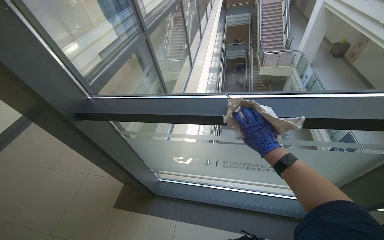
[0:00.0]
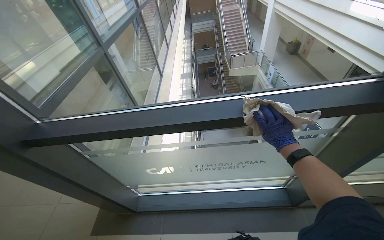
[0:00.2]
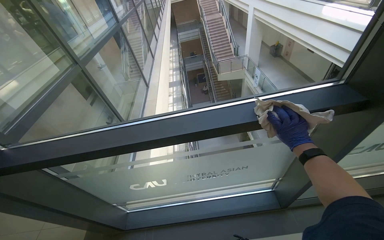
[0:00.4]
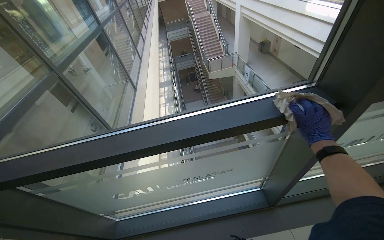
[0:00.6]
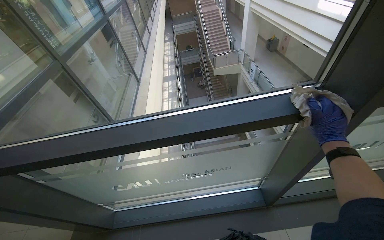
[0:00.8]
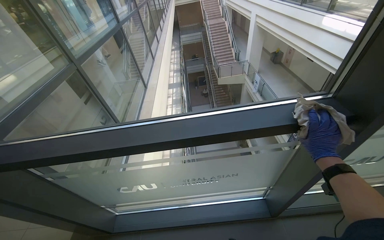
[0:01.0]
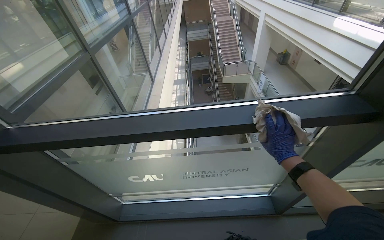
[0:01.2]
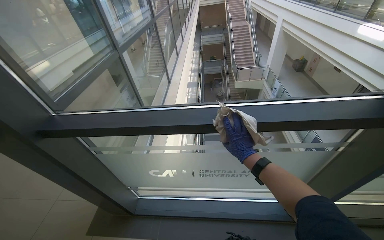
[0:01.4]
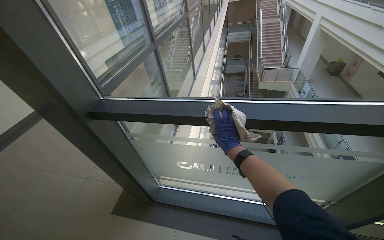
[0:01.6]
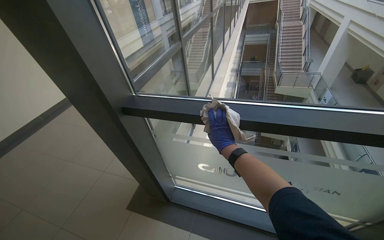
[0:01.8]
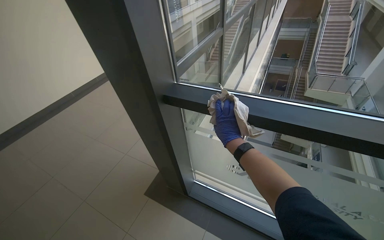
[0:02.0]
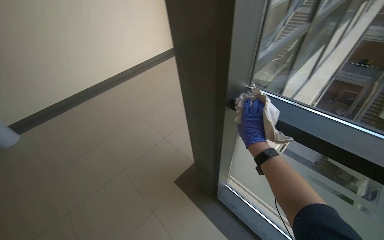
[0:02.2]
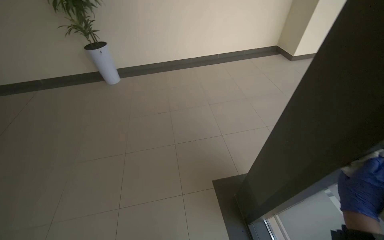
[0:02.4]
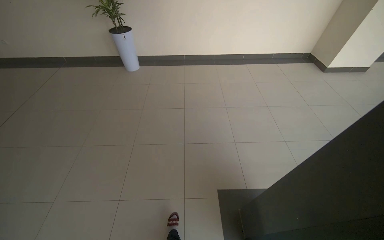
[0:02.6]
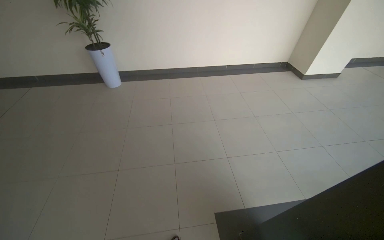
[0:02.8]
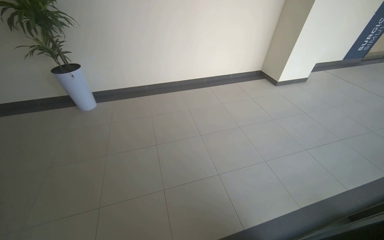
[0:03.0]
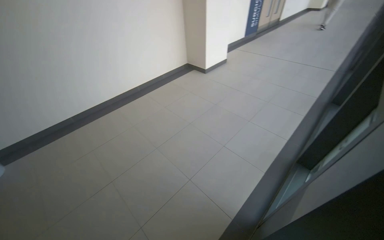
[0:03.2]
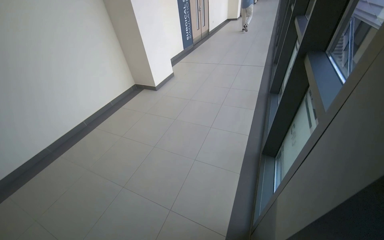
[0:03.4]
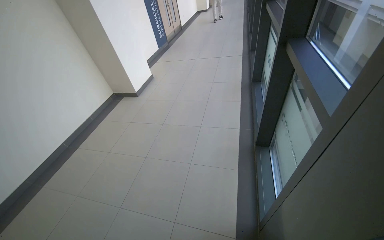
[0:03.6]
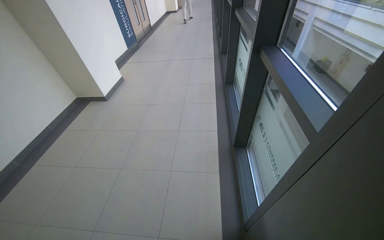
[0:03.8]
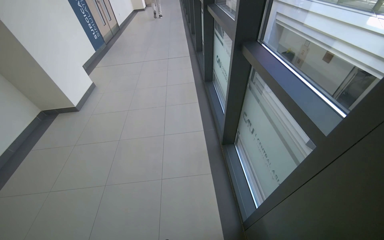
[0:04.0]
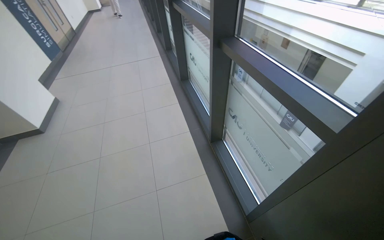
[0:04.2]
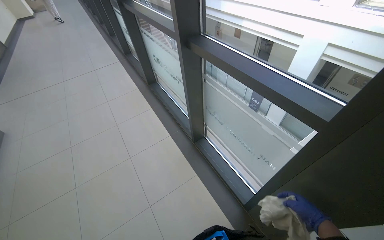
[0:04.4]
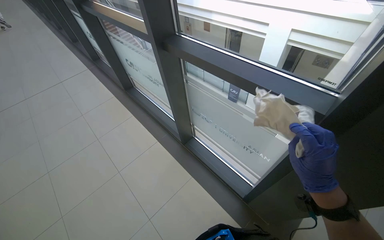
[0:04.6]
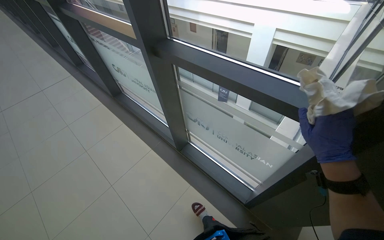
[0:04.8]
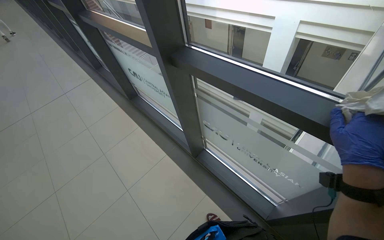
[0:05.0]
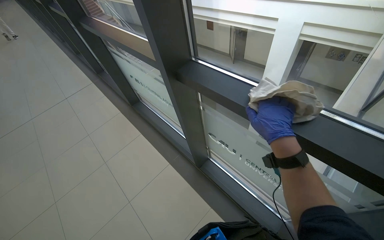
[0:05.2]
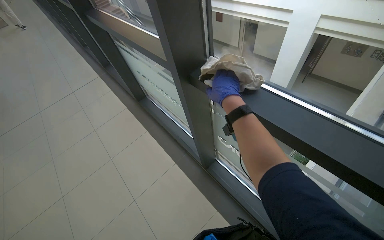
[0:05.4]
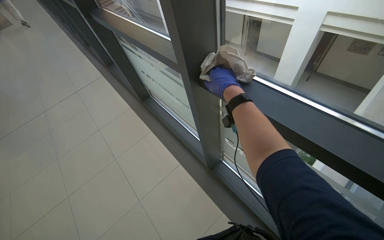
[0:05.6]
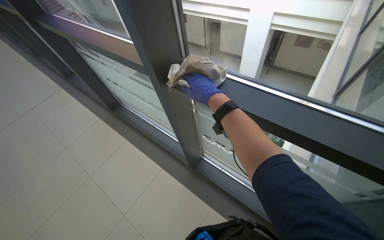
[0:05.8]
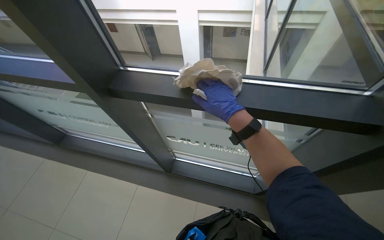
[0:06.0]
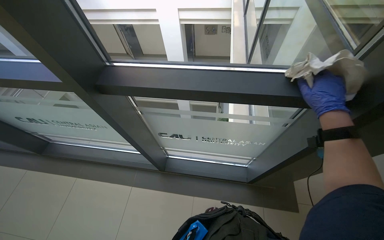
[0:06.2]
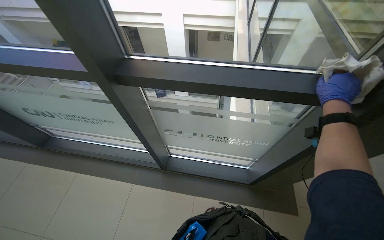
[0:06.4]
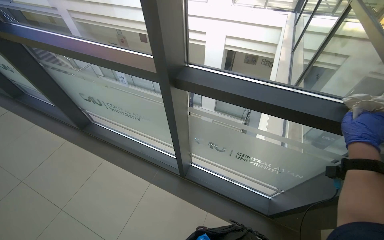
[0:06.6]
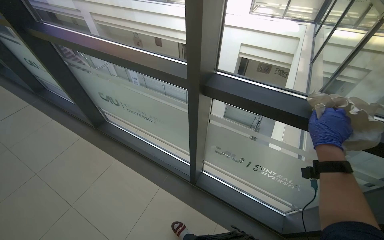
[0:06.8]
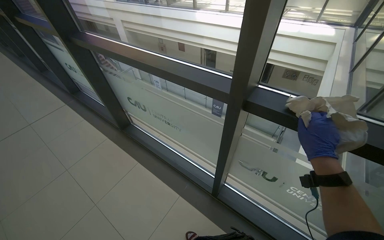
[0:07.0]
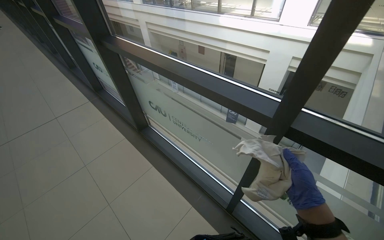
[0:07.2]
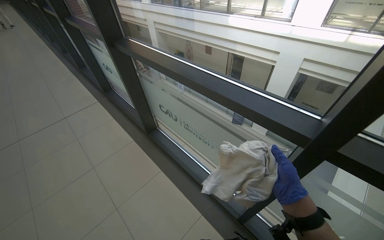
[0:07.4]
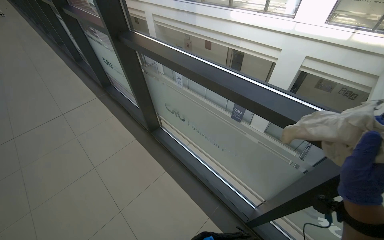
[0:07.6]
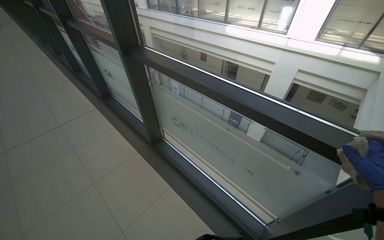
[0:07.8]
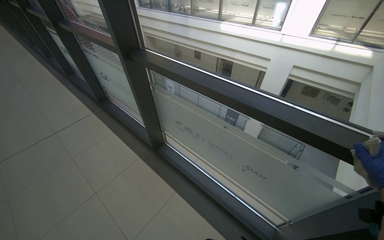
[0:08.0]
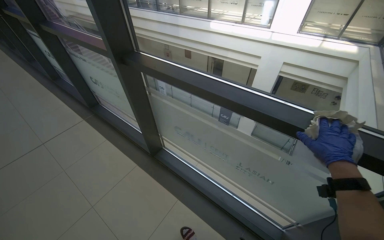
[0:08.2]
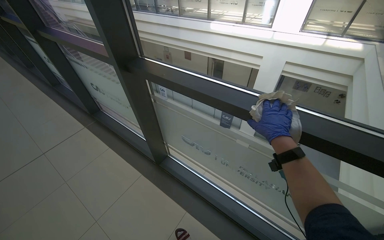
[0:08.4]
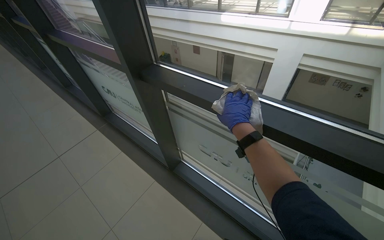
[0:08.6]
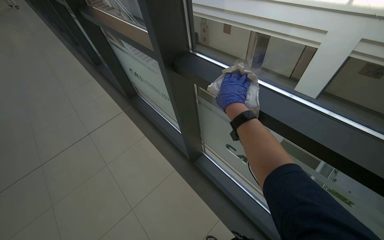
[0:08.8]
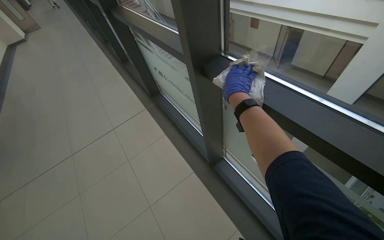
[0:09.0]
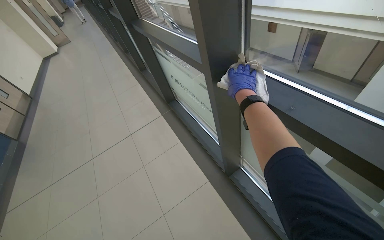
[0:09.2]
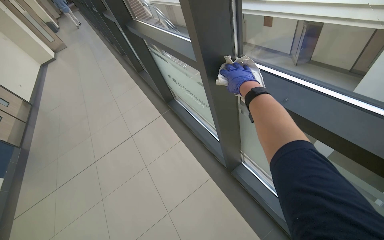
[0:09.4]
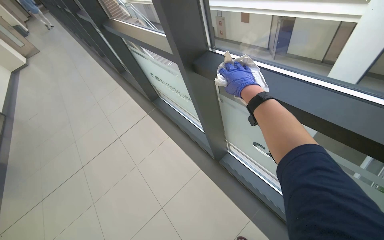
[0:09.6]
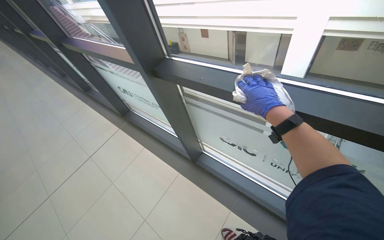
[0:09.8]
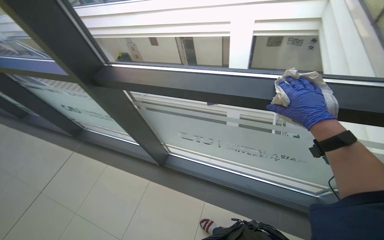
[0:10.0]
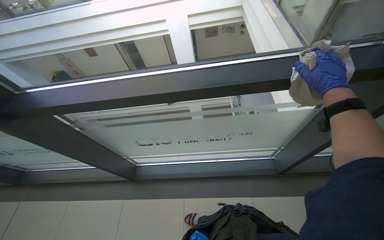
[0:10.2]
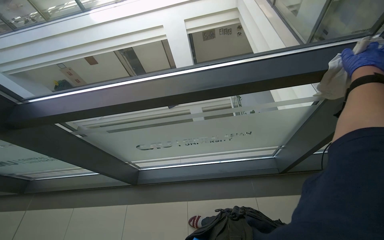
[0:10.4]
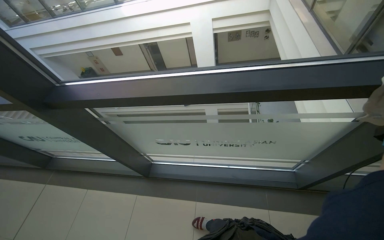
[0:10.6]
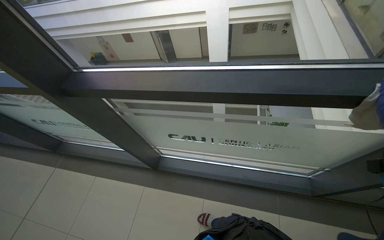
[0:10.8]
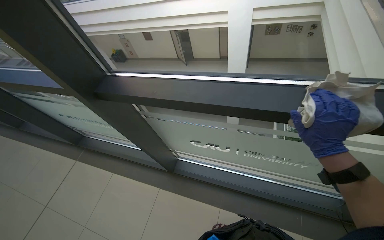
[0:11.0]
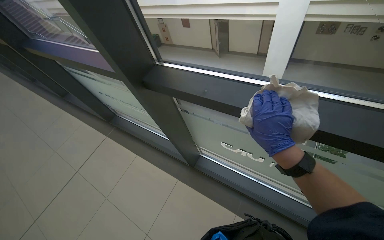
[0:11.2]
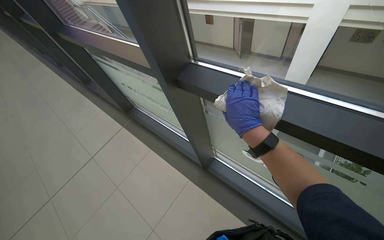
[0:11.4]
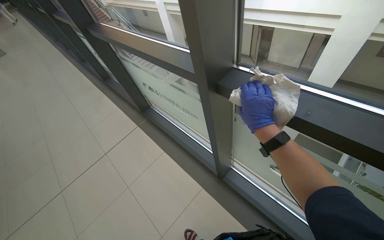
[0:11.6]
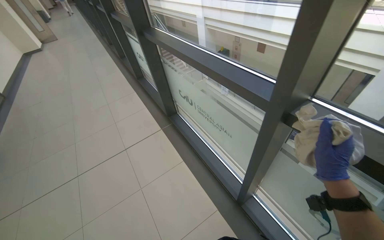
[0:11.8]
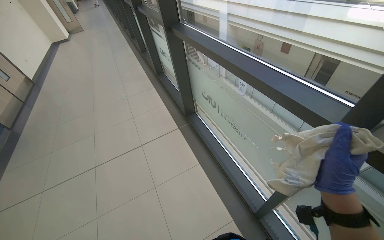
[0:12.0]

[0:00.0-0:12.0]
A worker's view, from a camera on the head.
Job: wiping surfaces.
The whole recording: Wiping window frames. The worker wipes the window frames with a cloth.
0:00.0 to 0:01.6: The right hand heads farther from the camera, covering about 15 cm, and goes to the right and returns, roughly 50 cm each way.
0:01.6 to 0:03.0: The wearer moves some 60 cm. The wearer's head swings approximately 60 degrees to the left.
0:03.0 to 0:04.4: The head travels approximately 70 cm. The wearer looks approximately 105 degrees further to the right.
0:04.4 to 0:06.0: The head travels approximately 40 cm. The wearer's head swings some 45 degrees to the right.
0:06.0 to 0:07.6: The camera travels to the left, approximately 60 cm. The wearer's head swings approximately 30 degrees to the left.
0:07.6 to 0:09.0: The camera travels roughly 70 cm.
0:09.0 to 0:10.4: The wearer looks approximately 55 degrees further to the right.
0:10.4 to 0:12.0: The head travels some 60 cm. The head turns to the left by some 65 degrees.

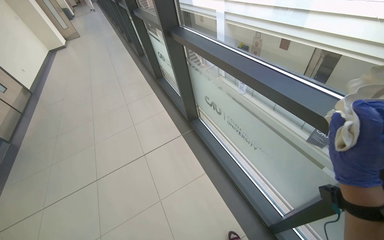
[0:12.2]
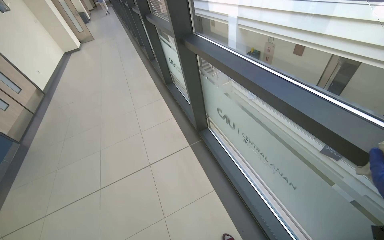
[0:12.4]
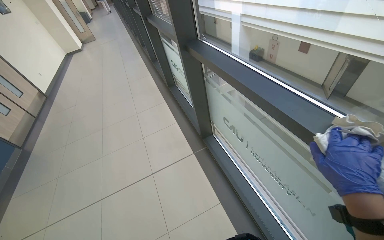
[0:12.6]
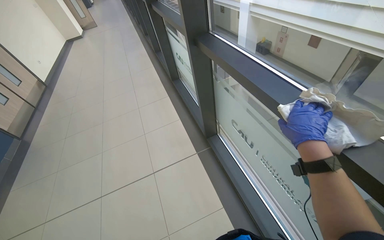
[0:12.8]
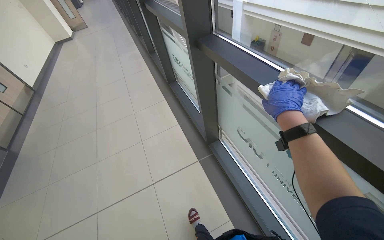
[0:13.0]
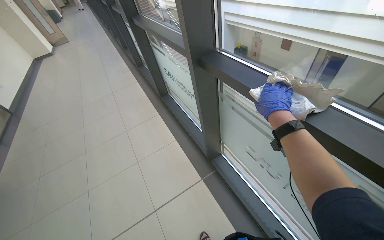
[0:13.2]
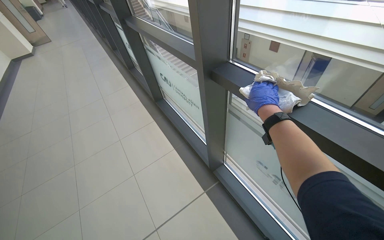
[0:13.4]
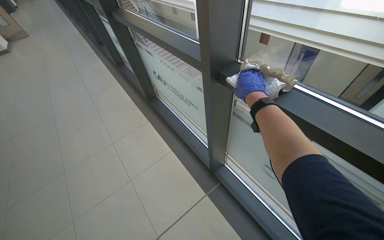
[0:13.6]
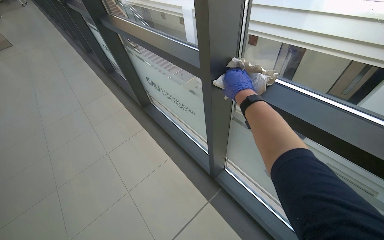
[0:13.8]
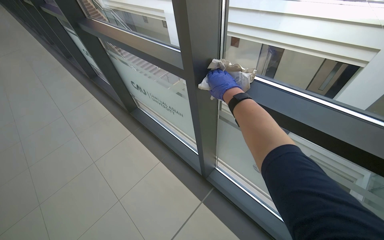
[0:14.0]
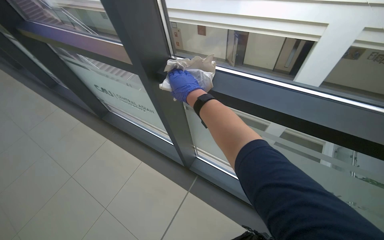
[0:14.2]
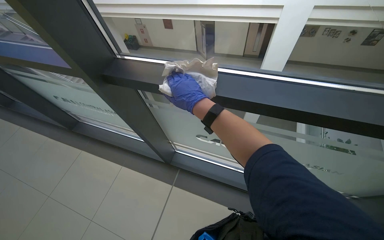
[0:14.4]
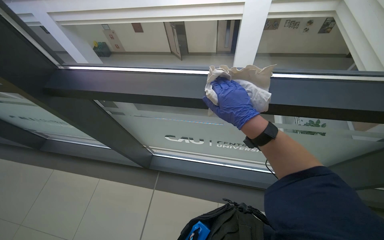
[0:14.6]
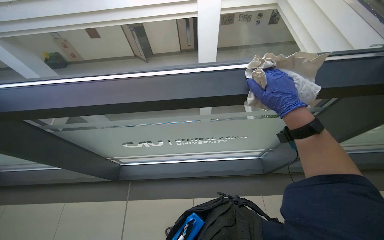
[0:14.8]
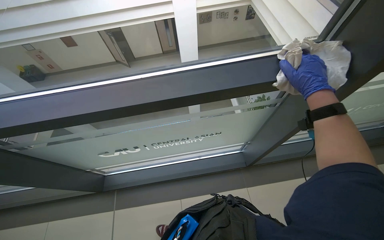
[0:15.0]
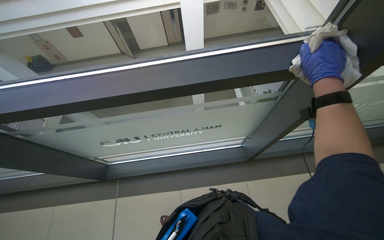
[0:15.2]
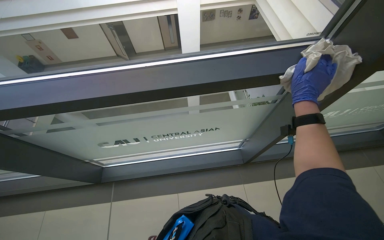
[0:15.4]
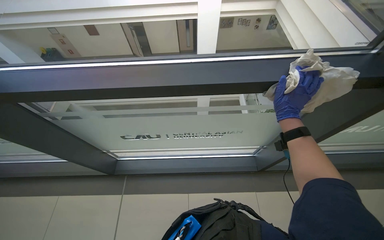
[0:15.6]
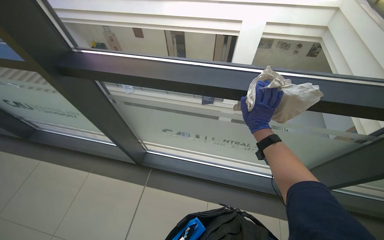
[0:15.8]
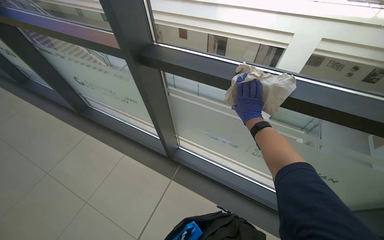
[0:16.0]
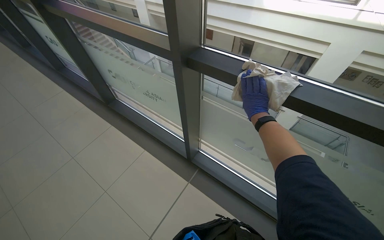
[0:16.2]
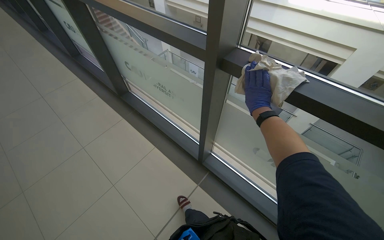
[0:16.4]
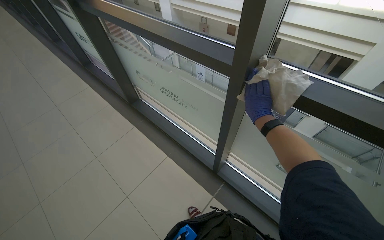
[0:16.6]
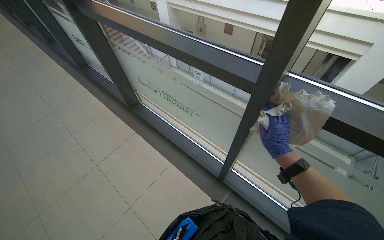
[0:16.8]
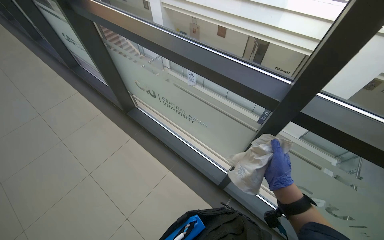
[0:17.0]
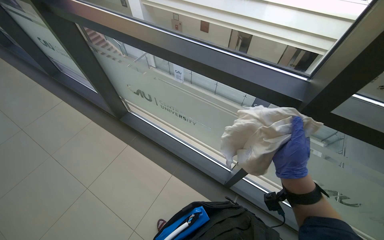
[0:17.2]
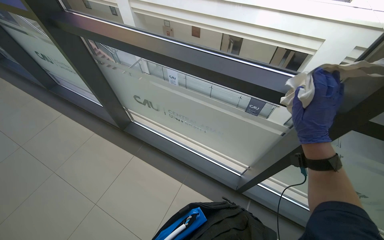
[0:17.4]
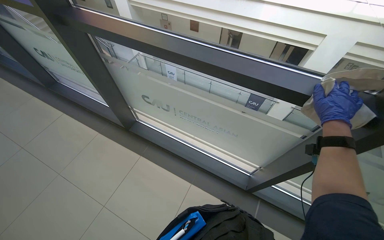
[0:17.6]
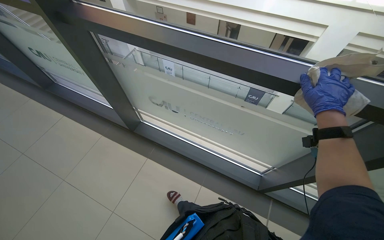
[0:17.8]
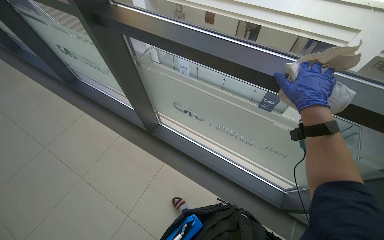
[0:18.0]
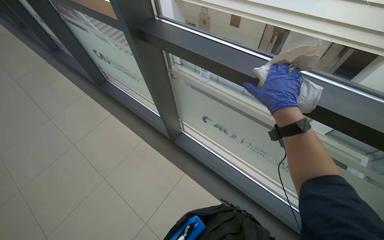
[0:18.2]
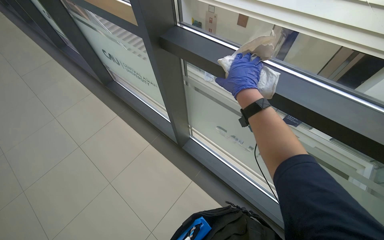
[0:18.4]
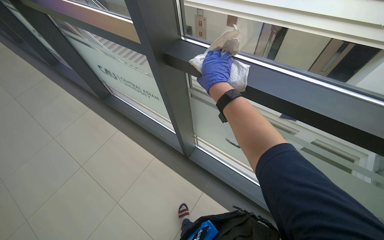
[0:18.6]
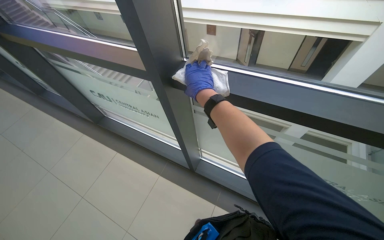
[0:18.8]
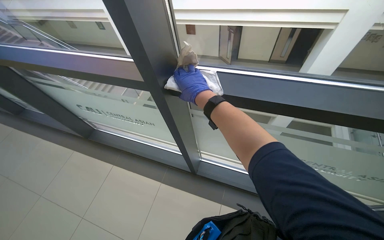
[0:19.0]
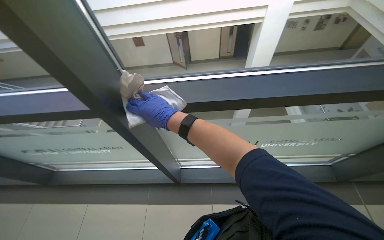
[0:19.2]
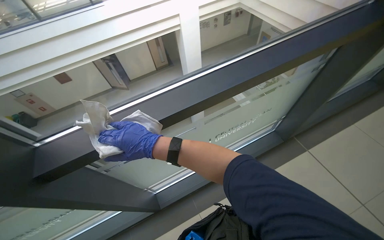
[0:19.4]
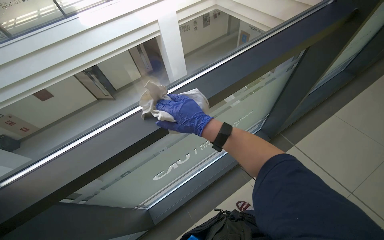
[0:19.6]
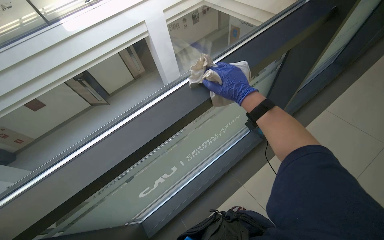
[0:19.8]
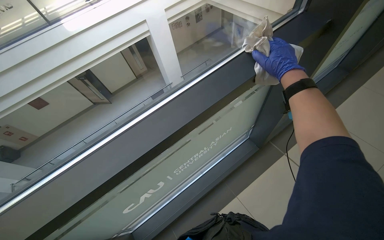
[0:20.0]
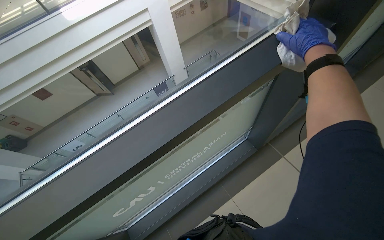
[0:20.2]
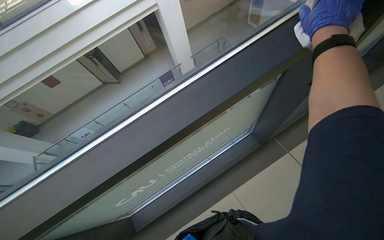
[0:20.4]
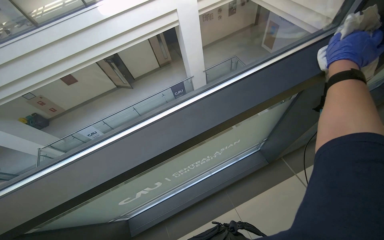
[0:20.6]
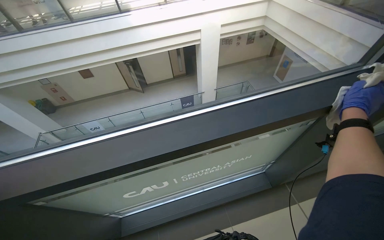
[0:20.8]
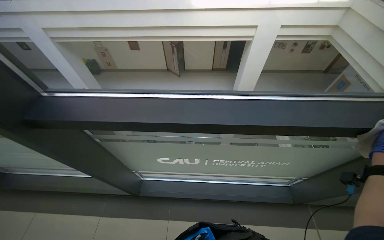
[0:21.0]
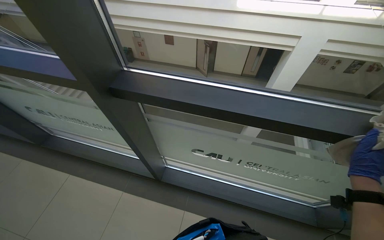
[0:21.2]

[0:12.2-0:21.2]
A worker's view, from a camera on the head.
Job: wiping surfaces.
The whole recording: Wiping window frames. The worker wipes the window frames with a cloth.
0:12.2 to 0:13.8: The camera travels some 50 cm.
0:15.2 to 0:16.6: The head rotates about 50 degrees to the left.
0:16.6 to 0:18.2: The camera is carried about 40 cm.
0:18.2 to 0:19.8: The wearer looks some 75 degrees further to the right.
0:19.8 to 0:21.2: The wearer looks approximately 55 degrees further to the left.
